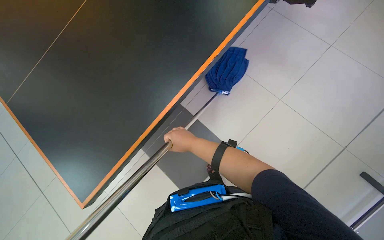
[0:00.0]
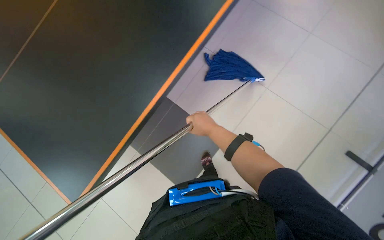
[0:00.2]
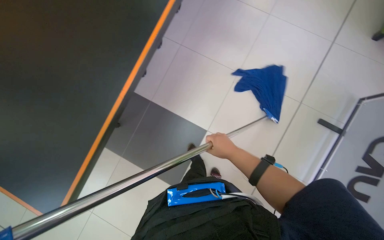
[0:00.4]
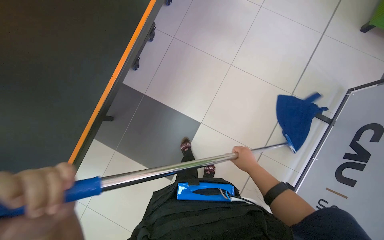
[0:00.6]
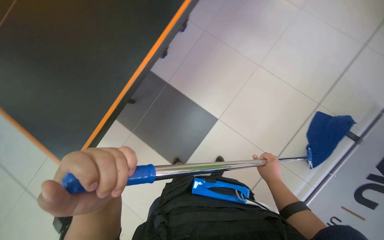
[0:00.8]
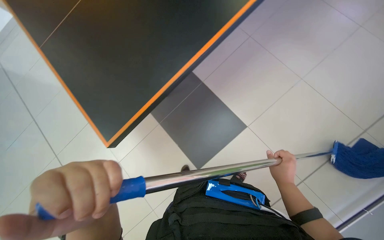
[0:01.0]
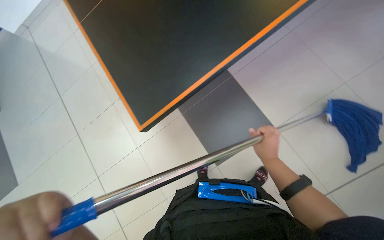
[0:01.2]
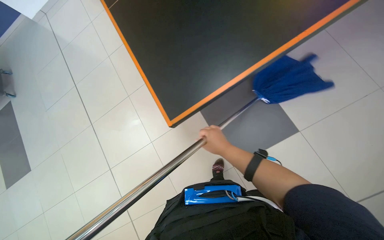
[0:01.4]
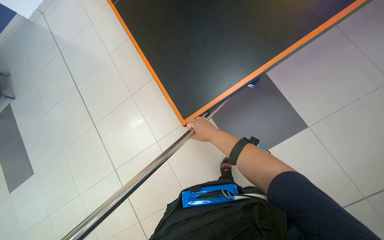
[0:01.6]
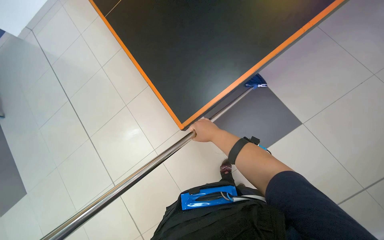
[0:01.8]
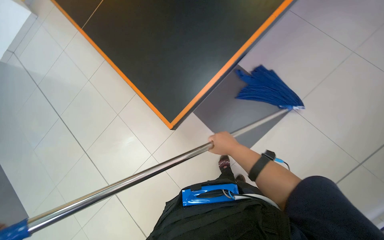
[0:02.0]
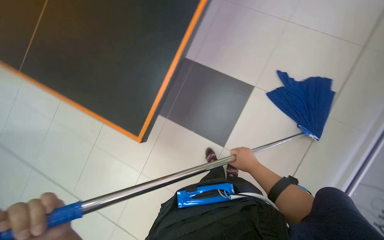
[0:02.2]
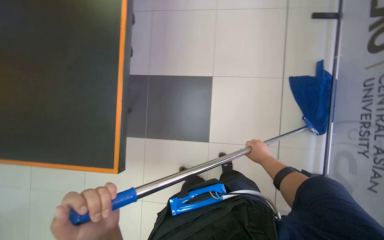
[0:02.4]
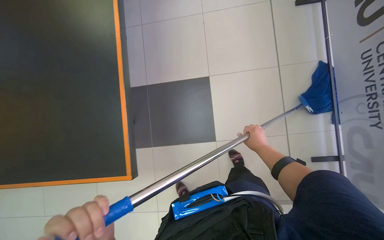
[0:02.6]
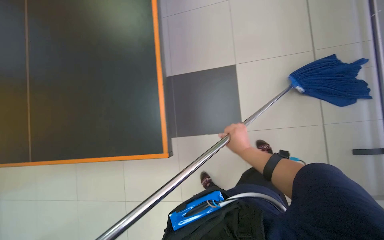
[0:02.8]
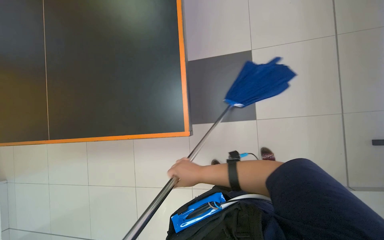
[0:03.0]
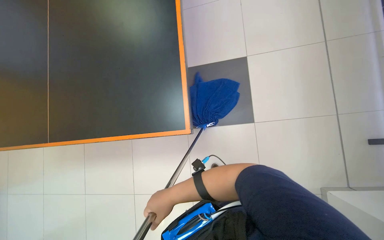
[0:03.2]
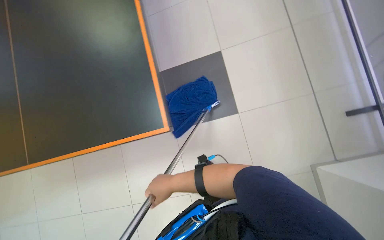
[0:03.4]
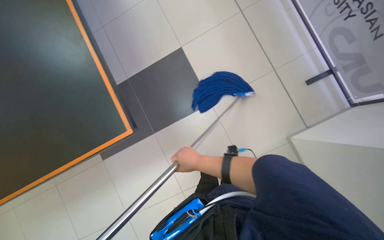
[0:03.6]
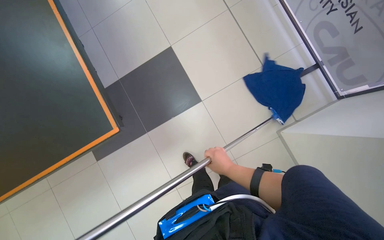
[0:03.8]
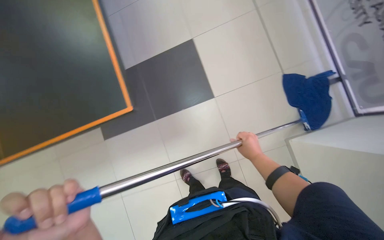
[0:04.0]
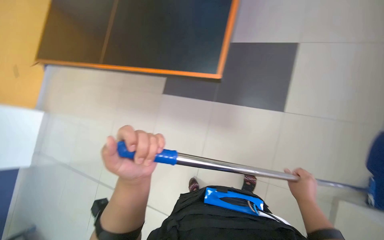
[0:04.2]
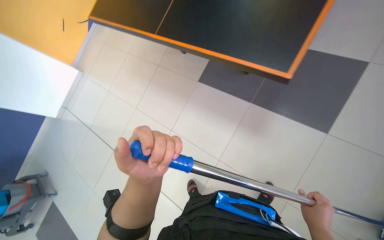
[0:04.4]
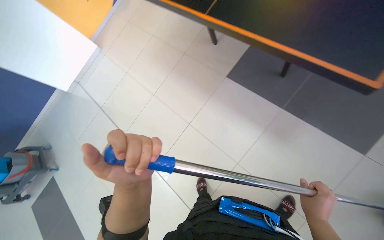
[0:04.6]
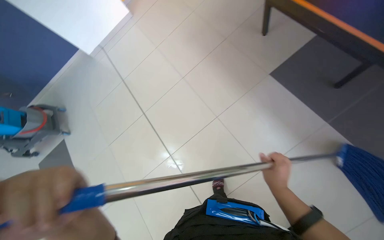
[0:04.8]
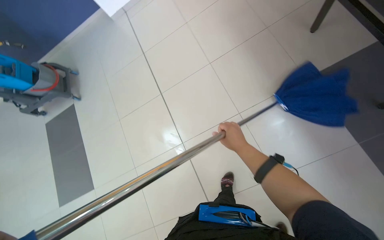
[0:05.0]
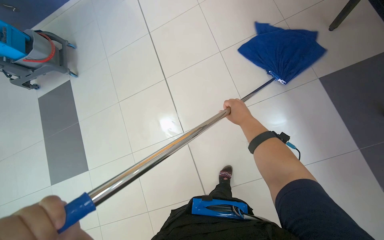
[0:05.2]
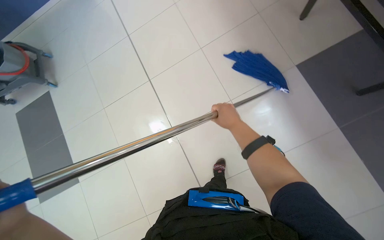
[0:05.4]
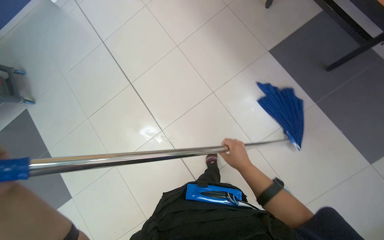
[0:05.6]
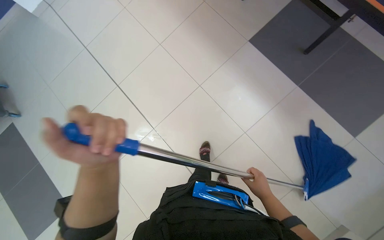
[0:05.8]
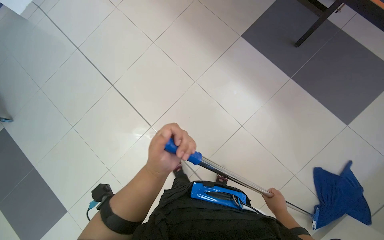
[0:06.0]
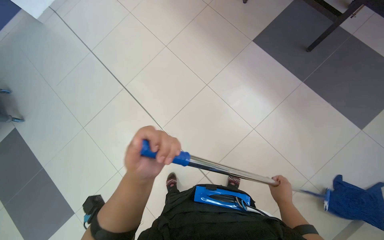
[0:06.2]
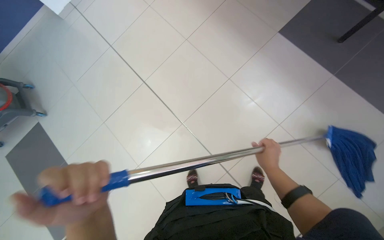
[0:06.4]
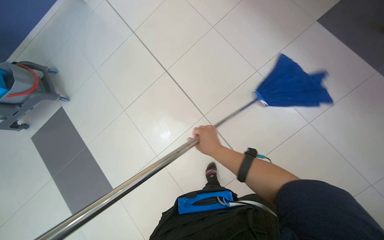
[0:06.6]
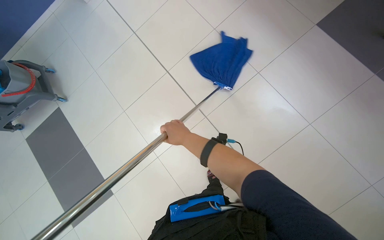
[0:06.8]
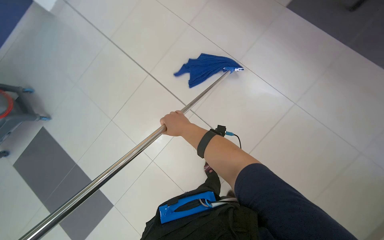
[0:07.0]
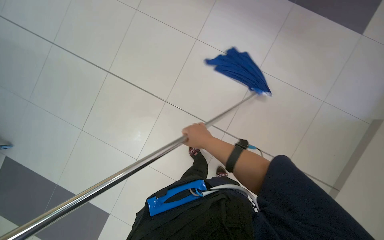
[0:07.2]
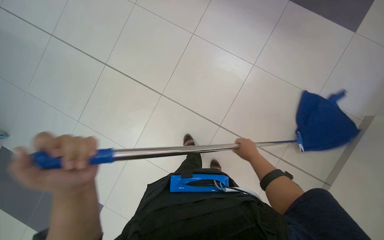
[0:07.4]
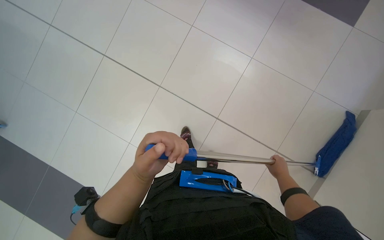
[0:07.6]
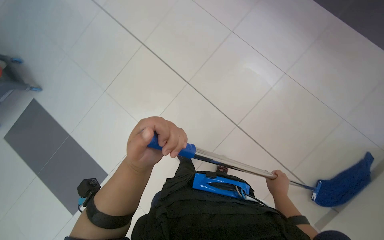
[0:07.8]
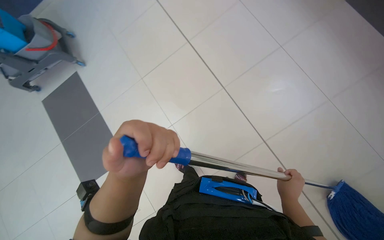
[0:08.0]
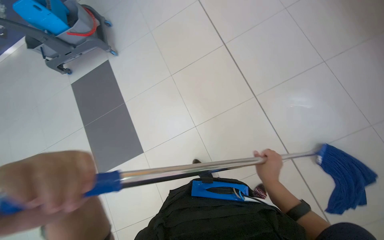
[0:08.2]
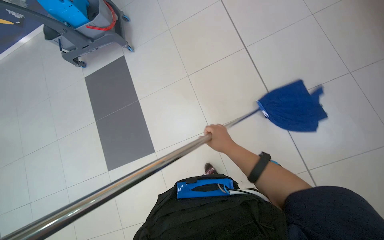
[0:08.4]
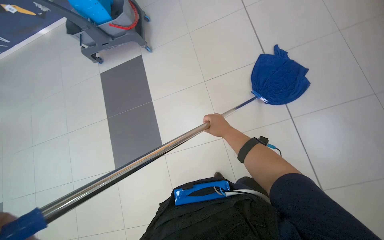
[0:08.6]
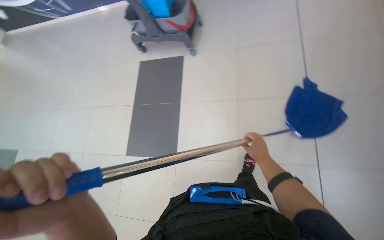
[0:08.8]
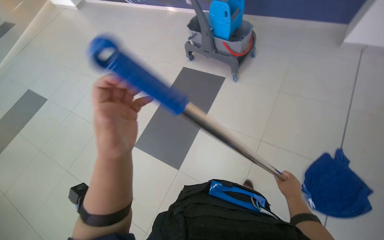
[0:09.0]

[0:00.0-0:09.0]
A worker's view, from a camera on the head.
Job: mopping floor.
The whole recording: Mopping the floor. The worker mops the tiled floor with a blue mop.
0:00.0 to 0:01.6: The head turns to the left by approximately 20 degrees. The right hand reaches roughly 15 cm to the right, then returns.
0:01.6 to 0:03.0: The right hand travels down the picture by roughly 15 cm, and travels to the right and back again, some 25 cm each way.
0:06.0 to 0:07.6: The right hand moves about 70 cm to the left and comes back.
0:07.6 to 0:09.0: The camera is carried approximately 60 cm. The head rotates about 70 degrees to the left. The camera pitches upward, by approximately 15 degrees.

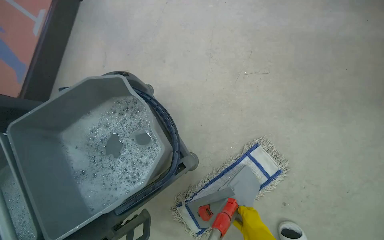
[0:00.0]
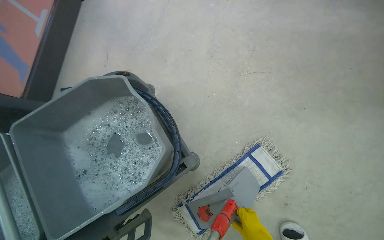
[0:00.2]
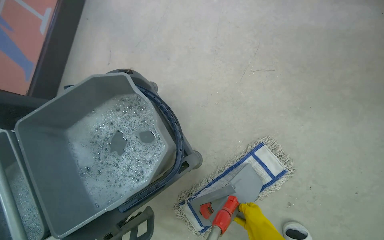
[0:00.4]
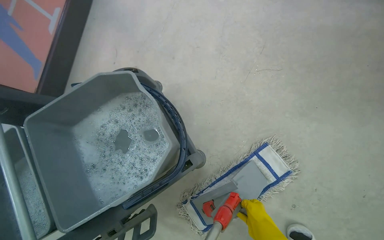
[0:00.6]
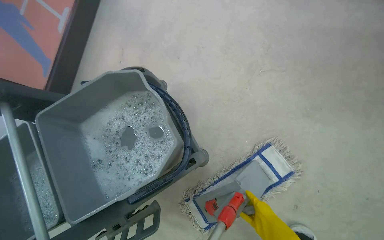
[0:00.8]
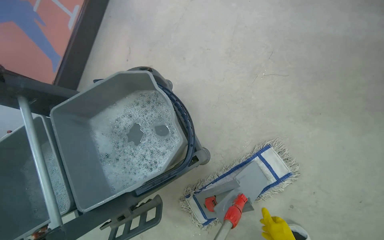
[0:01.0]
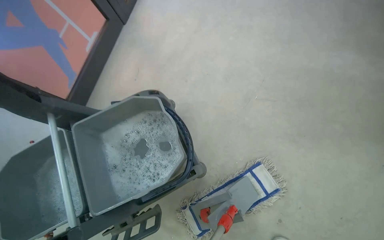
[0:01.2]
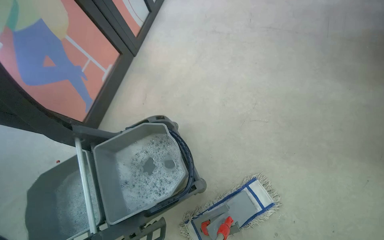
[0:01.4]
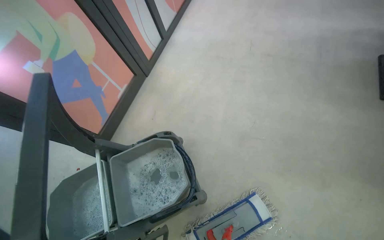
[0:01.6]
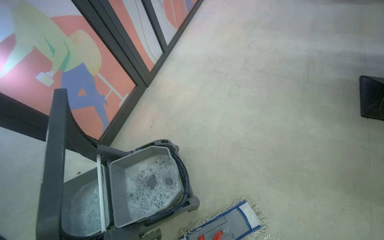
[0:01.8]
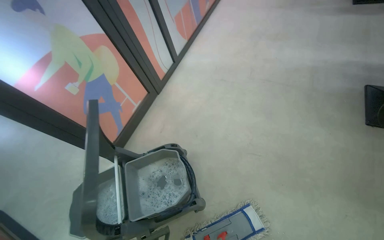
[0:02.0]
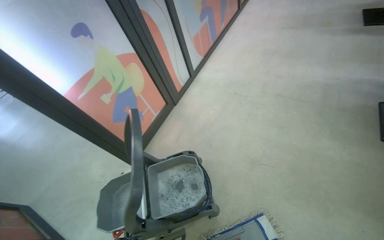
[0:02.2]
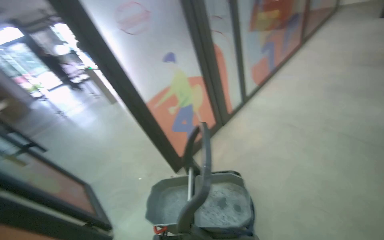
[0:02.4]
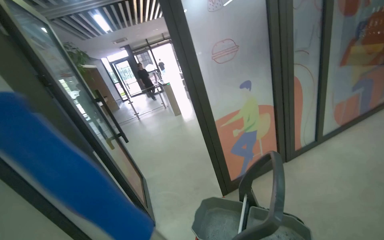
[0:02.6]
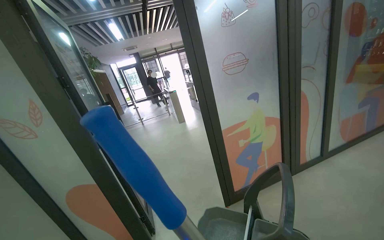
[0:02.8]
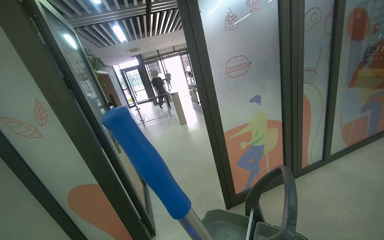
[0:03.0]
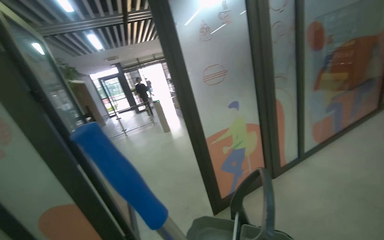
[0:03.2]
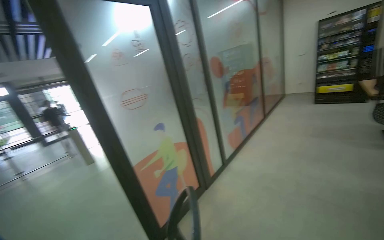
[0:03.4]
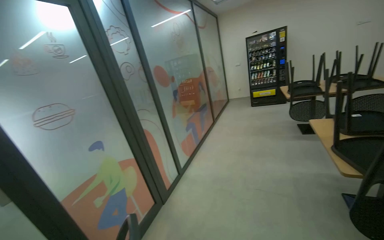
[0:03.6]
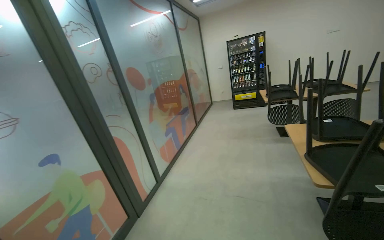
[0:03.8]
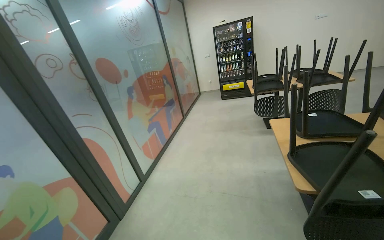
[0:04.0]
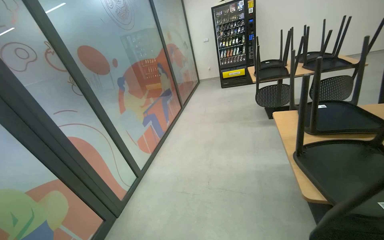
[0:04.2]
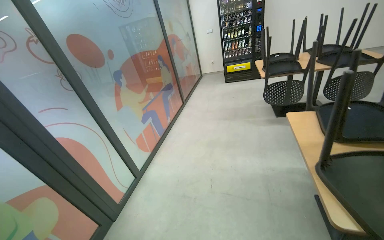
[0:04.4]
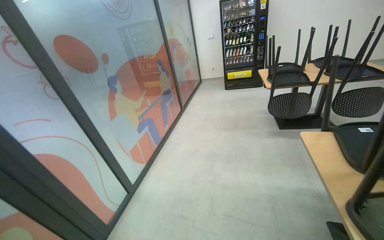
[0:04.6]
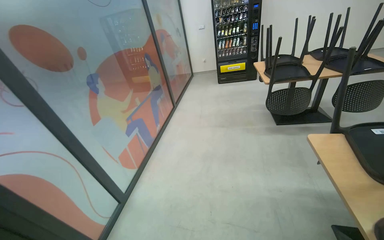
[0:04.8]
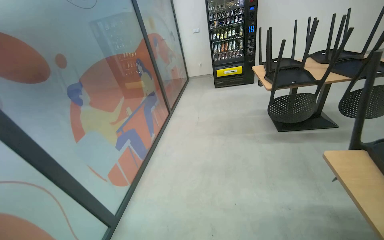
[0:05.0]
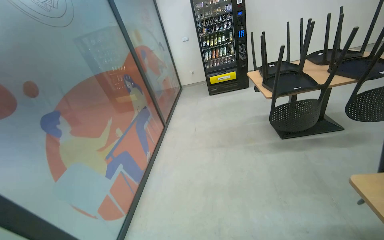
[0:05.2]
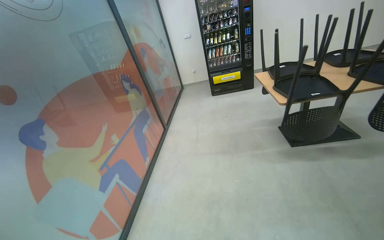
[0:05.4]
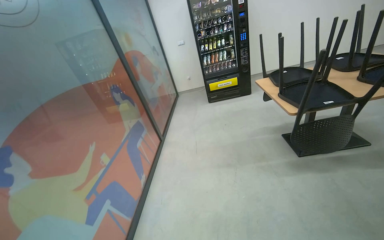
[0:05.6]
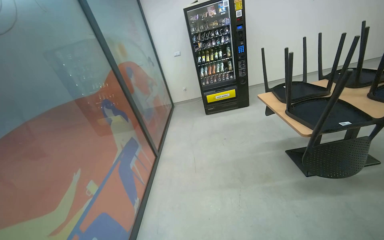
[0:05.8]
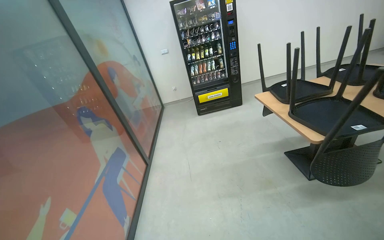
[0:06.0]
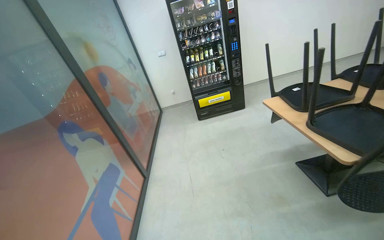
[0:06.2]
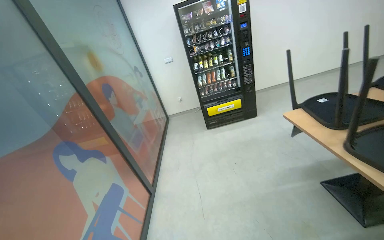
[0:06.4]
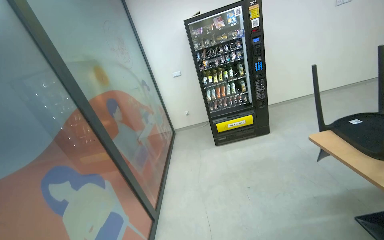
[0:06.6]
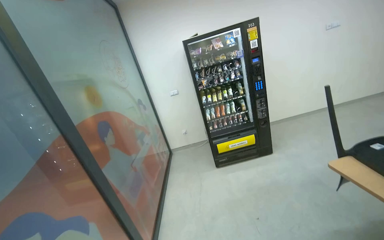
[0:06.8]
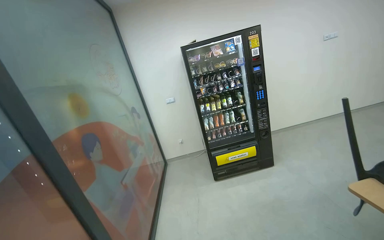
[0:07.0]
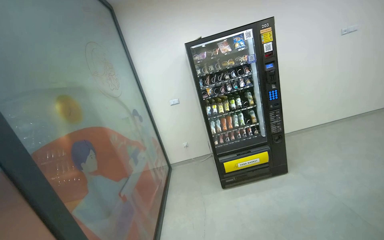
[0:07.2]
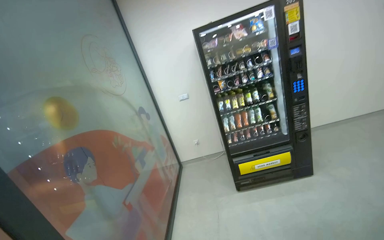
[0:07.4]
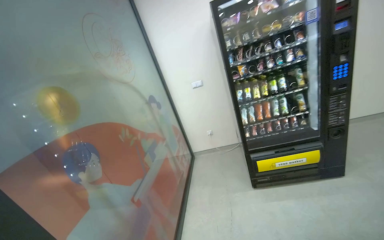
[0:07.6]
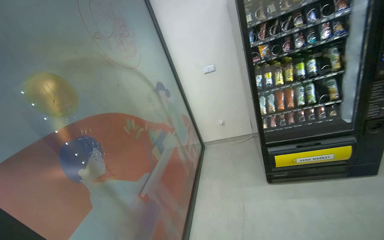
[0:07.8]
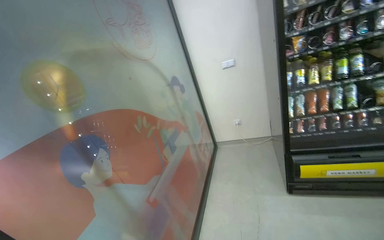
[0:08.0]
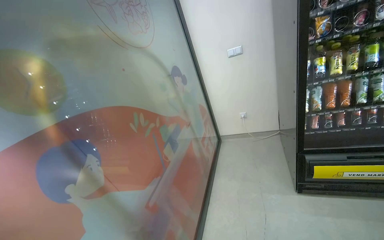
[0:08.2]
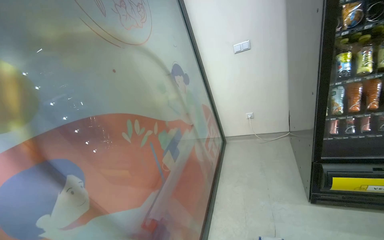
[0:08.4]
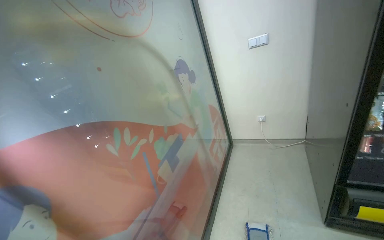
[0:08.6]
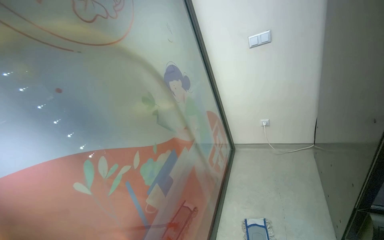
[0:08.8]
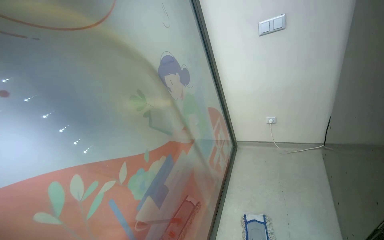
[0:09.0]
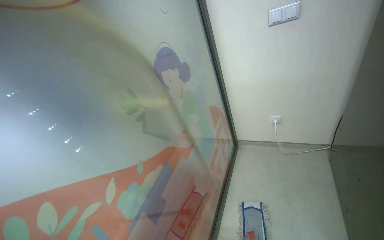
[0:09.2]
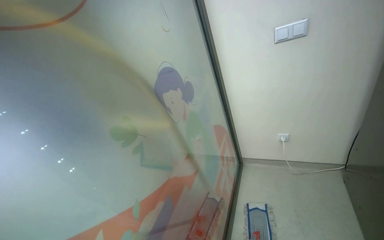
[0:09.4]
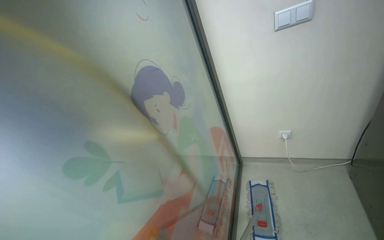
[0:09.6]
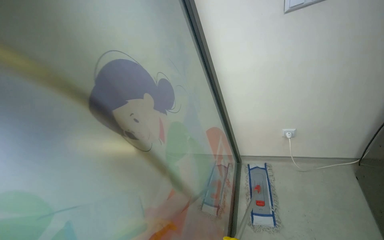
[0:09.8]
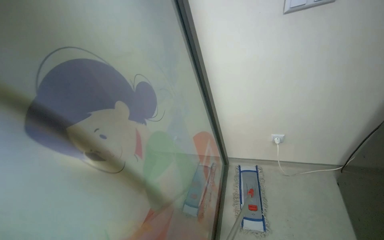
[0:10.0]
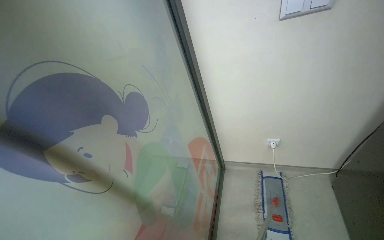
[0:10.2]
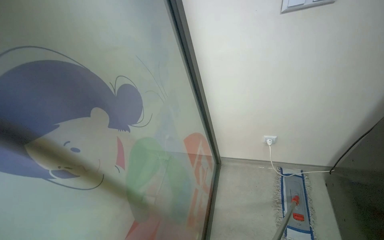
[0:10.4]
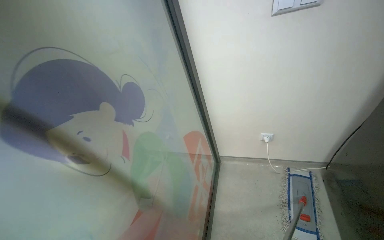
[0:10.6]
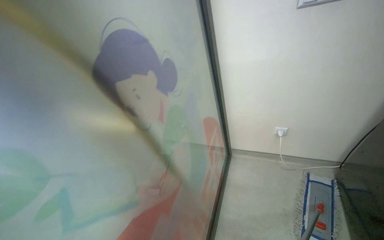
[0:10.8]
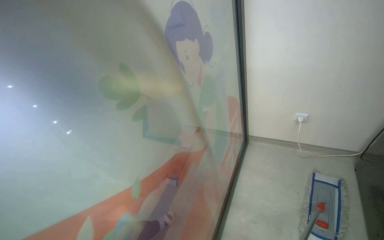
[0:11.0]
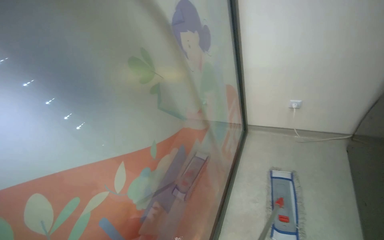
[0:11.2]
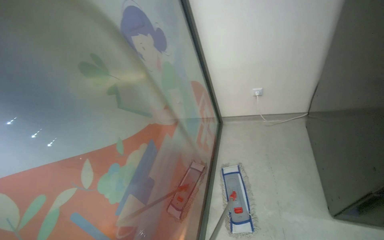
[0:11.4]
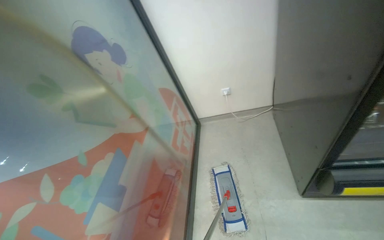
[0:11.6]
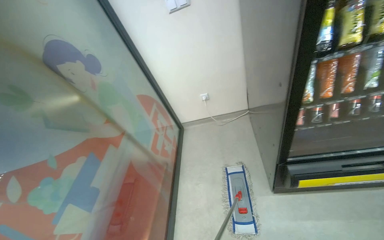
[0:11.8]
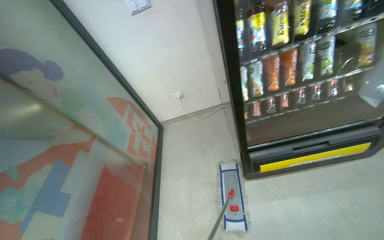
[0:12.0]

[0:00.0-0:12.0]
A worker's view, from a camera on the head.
Job: mopping floor.
The whole recording: Mopping canteen floor. The worker mops the canteen floor with a flat mop and a bucket.
0:00.0 to 0:01.6: The view tips upward by some 15 degrees.
0:01.6 to 0:03.0: The head travels about 60 cm. The head turns to the left by approximately 50 degrees. The wearer looks about 30 degrees further upward.
0:03.0 to 0:04.4: The camera is carried some 80 cm. The head rotates some 55 degrees to the right.
0:04.4 to 0:06.0: The camera travels approximately 1.5 m. The wearer looks approximately 20 degrees further to the right.
0:06.0 to 0:07.6: The head travels about 1.5 m.
0:07.6 to 0:09.0: The wearer moves roughly 90 cm. The camera pitches downward, by about 20 degrees.
0:09.0 to 0:10.4: The camera travels about 60 cm.
0:10.4 to 0:12.0: The head travels roughly 80 cm.
